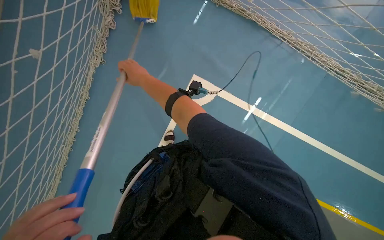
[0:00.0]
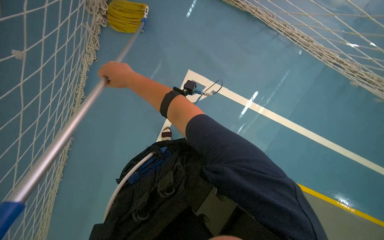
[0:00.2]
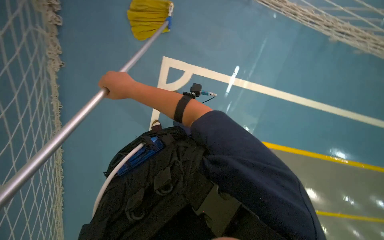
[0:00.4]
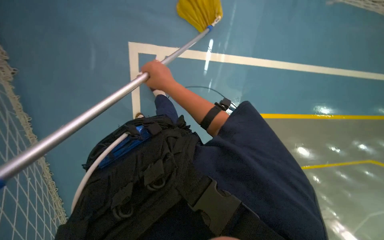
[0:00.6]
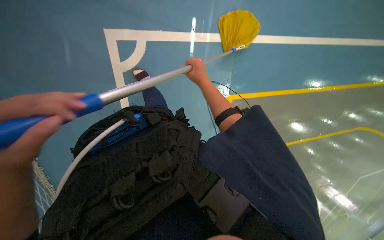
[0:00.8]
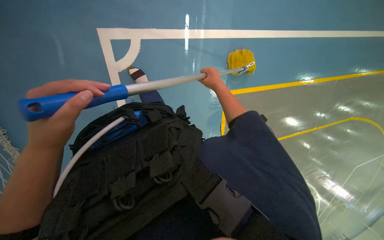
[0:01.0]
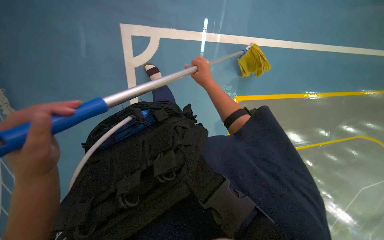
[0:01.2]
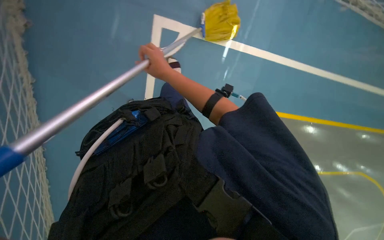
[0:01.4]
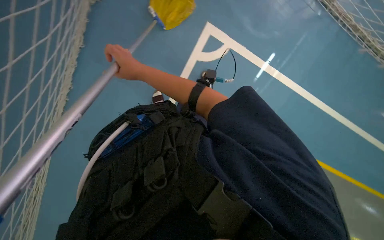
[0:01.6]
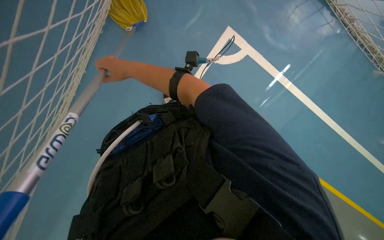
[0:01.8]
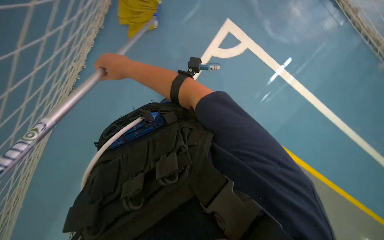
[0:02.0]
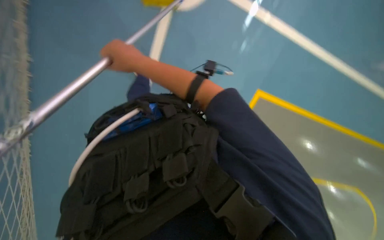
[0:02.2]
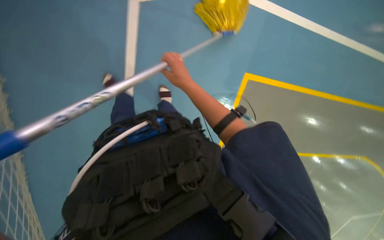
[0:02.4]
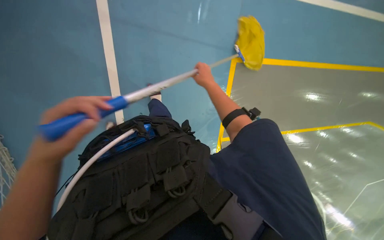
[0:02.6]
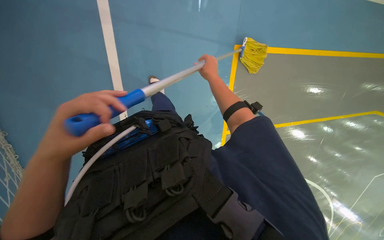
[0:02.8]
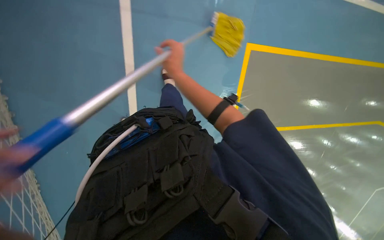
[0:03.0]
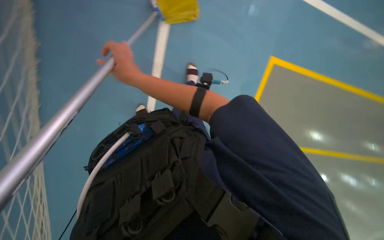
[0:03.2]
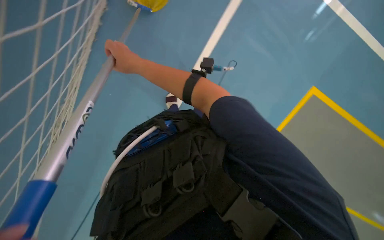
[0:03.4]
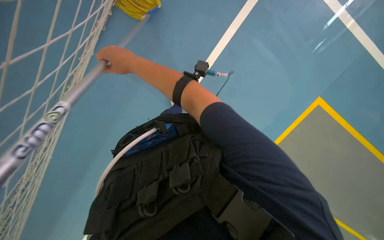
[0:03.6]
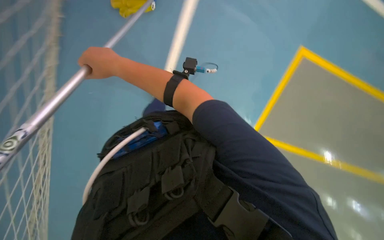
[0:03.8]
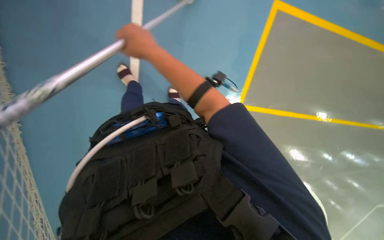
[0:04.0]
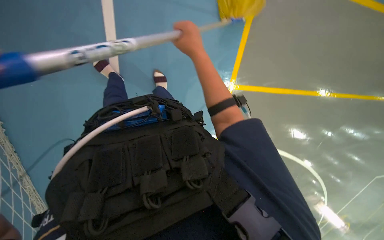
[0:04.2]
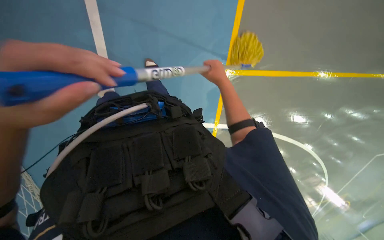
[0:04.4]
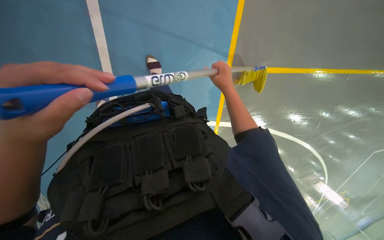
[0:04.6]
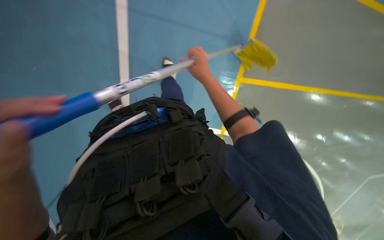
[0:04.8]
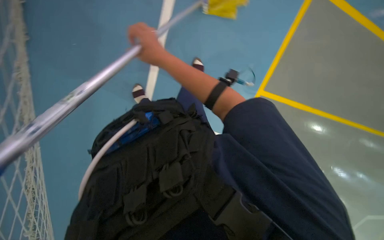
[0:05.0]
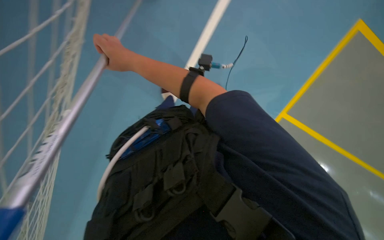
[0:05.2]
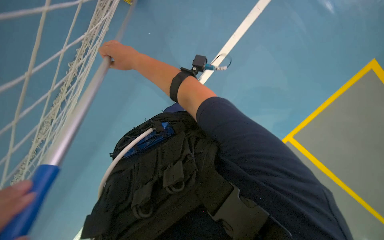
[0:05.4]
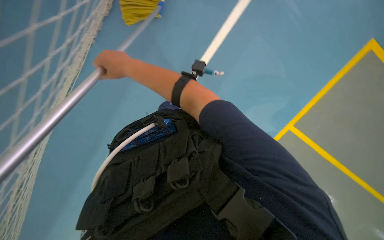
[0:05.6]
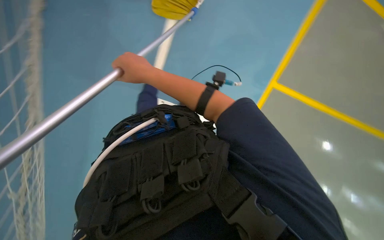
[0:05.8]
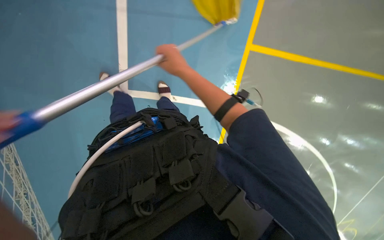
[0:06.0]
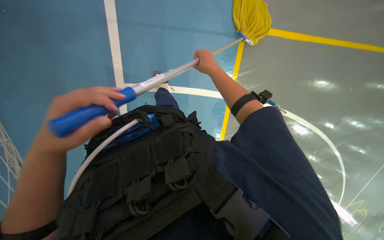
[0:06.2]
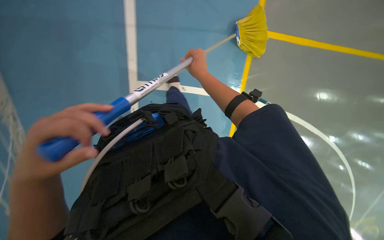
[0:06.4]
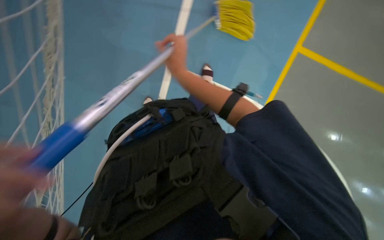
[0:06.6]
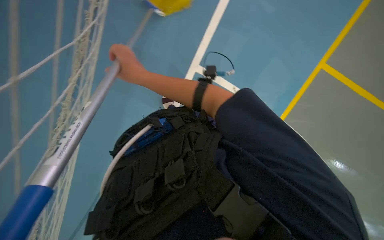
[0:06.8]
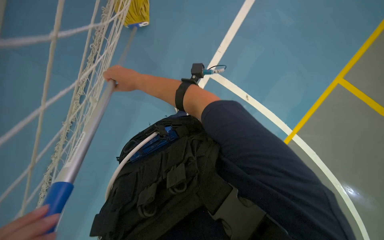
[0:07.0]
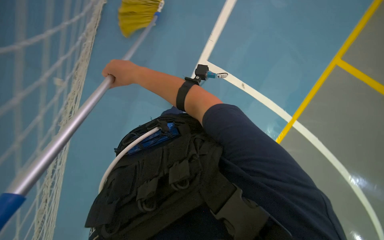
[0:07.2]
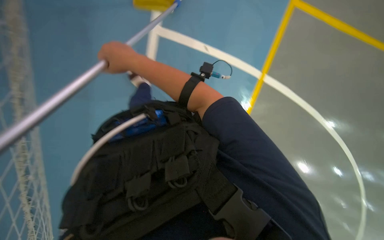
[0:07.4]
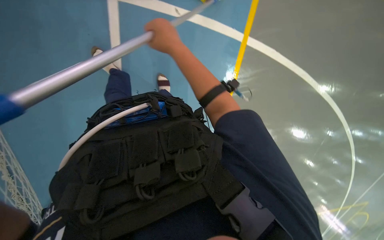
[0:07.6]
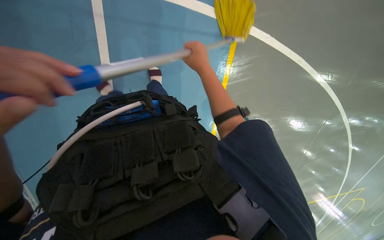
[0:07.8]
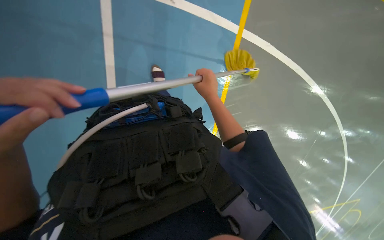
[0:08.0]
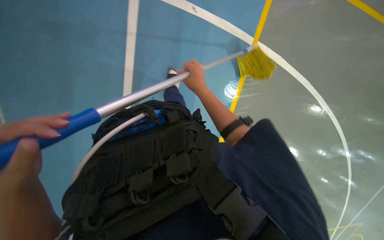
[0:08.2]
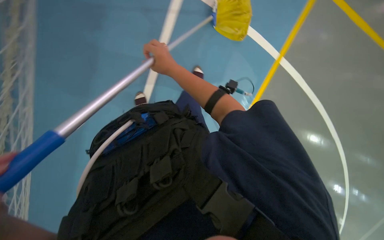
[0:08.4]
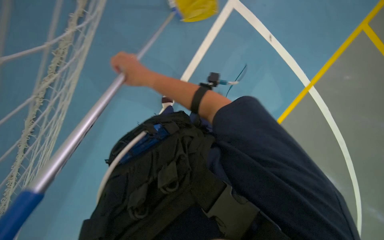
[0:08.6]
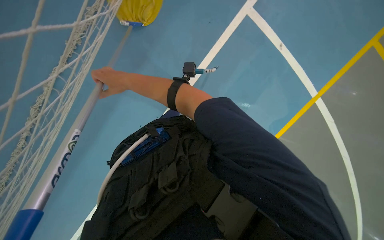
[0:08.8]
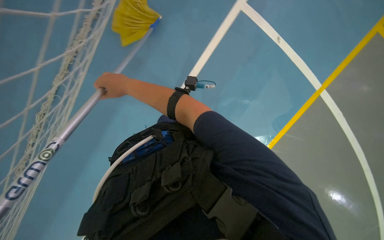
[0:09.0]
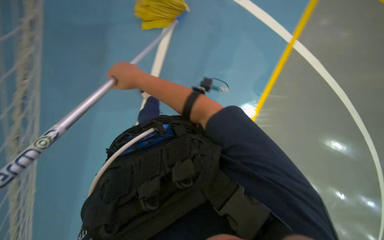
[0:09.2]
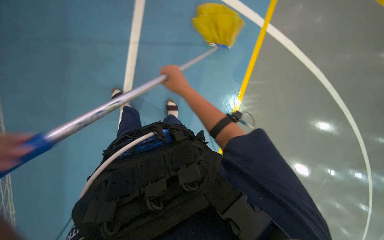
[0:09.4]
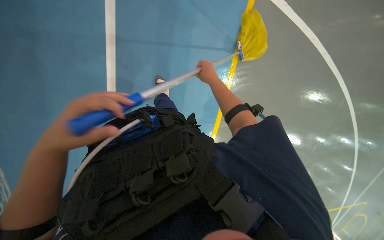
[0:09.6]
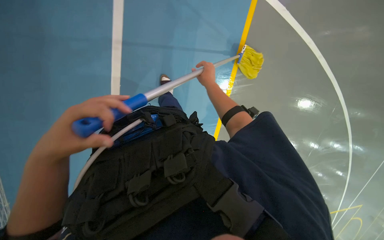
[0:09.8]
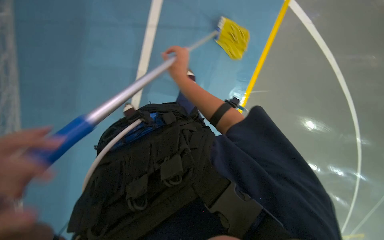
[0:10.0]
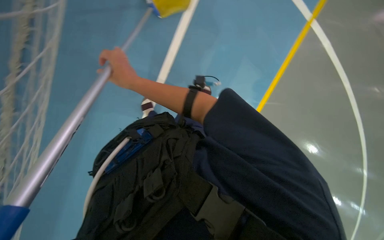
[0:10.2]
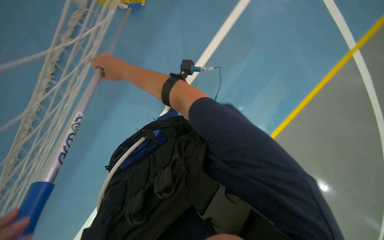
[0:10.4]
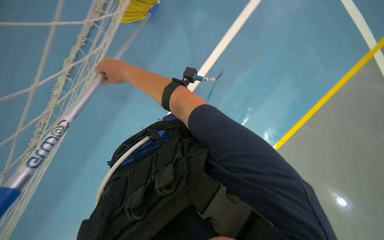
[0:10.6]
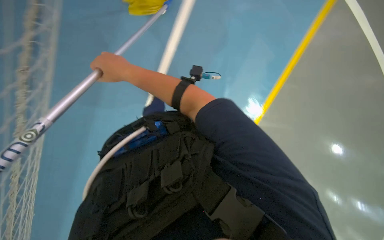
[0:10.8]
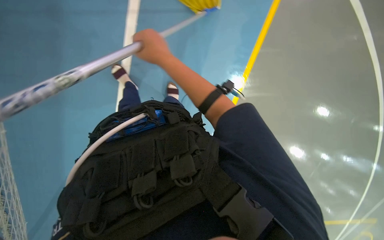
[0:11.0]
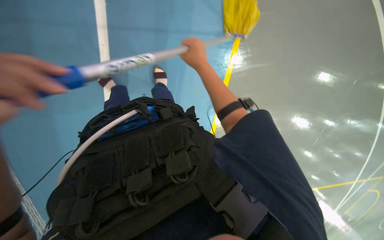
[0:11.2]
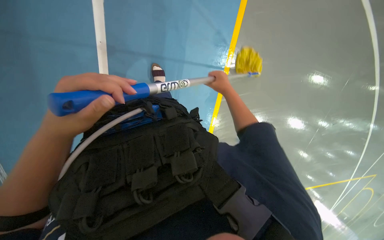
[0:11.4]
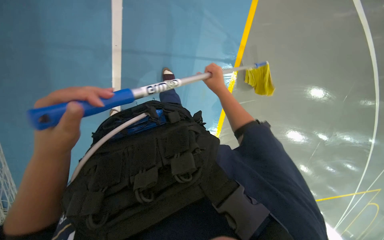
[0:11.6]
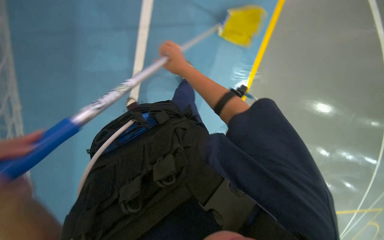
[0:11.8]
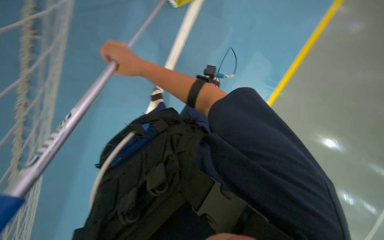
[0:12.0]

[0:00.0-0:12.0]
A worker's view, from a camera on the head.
Job: mopping floor.
The whole recording: Mopping floor. The worker mops the floor with a yellow mop, periodically rinsing and wringing it in a bucket.
0:00.0 to 0:01.6: The view tilts some 20 degrees downward.
0:01.6 to 0:03.0: The right hand travels to the right and back again, some 15 cm each way.
0:04.4 to 0:06.0: The wearer looks approximately 15 degrees further upward. The right hand travels to the left and nearer to the camera by some 20 cm.
0:06.0 to 0:07.6: The right hand moves left and right over about 25 cm, changing direction 2 times.
0:07.6 to 0:09.0: The right hand is displaced to the left by roughly 10 cm.
0:09.0 to 0:10.4: The right hand moves roughly 25 cm to the right and comes back.
0:10.4 to 0:12.0: The right hand moves some 25 cm to the right and comes back.

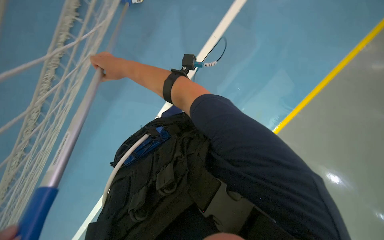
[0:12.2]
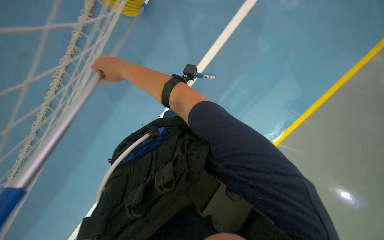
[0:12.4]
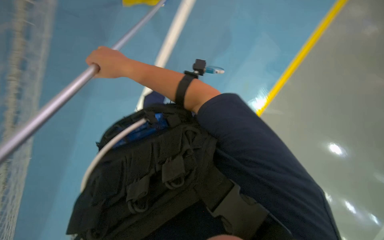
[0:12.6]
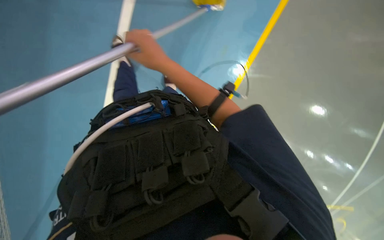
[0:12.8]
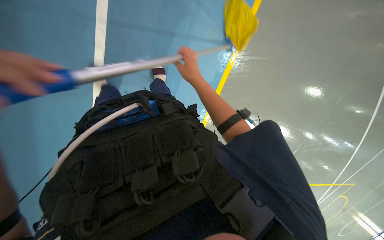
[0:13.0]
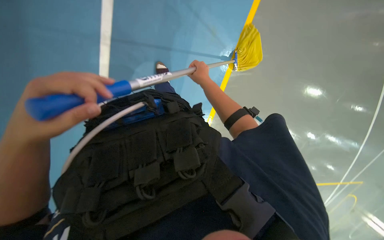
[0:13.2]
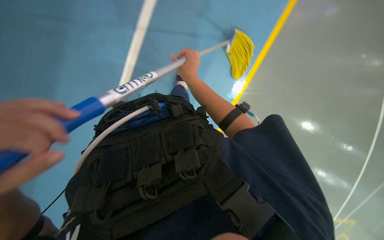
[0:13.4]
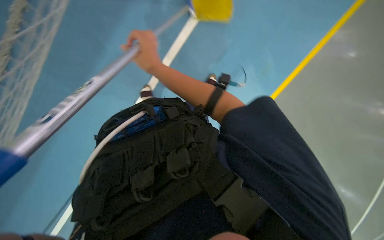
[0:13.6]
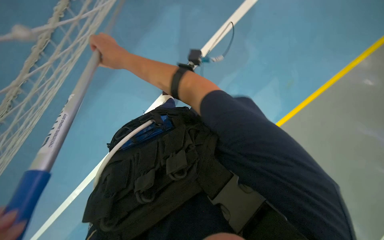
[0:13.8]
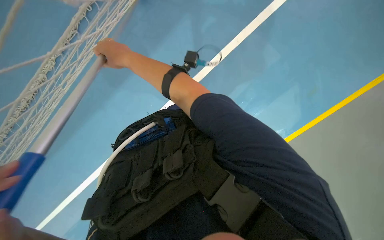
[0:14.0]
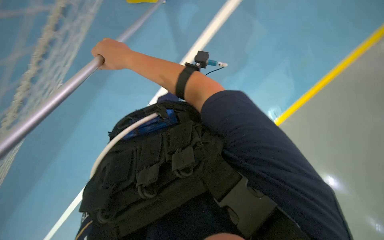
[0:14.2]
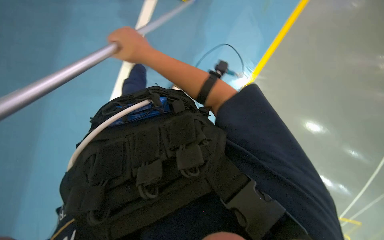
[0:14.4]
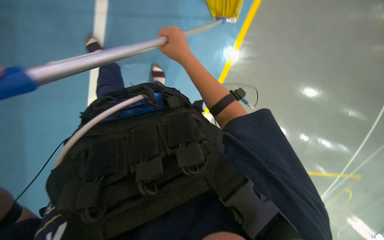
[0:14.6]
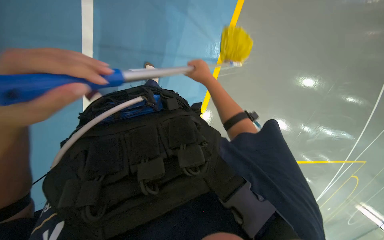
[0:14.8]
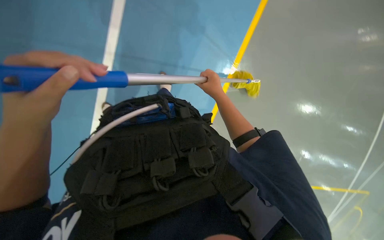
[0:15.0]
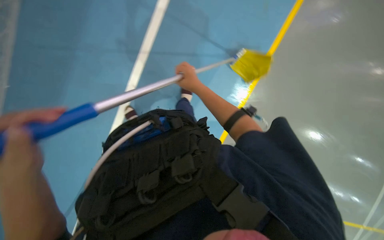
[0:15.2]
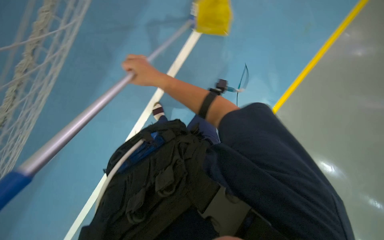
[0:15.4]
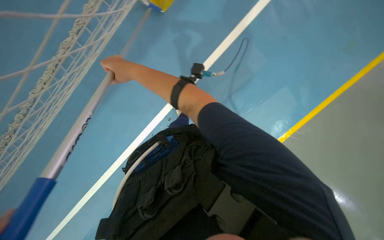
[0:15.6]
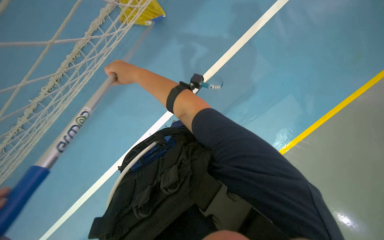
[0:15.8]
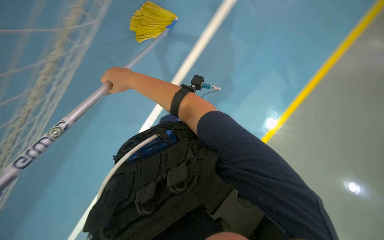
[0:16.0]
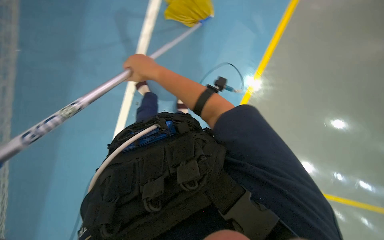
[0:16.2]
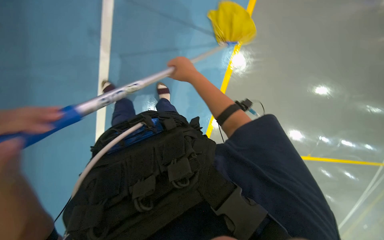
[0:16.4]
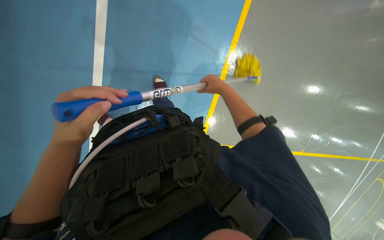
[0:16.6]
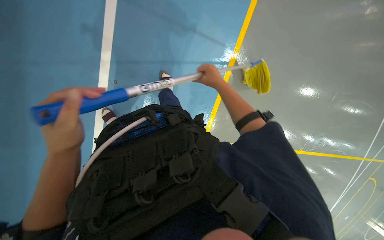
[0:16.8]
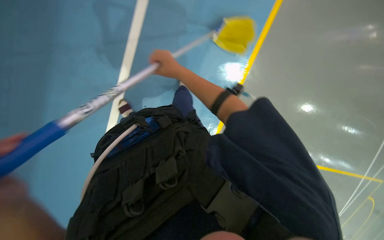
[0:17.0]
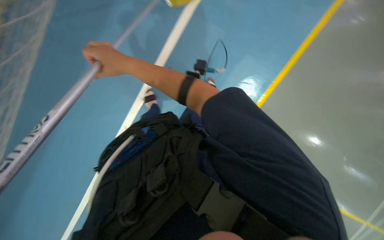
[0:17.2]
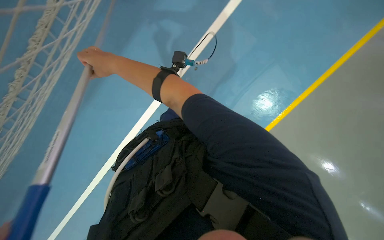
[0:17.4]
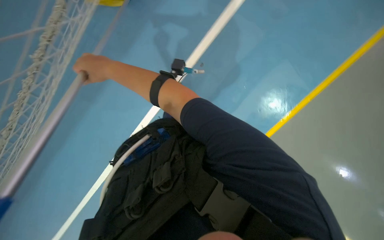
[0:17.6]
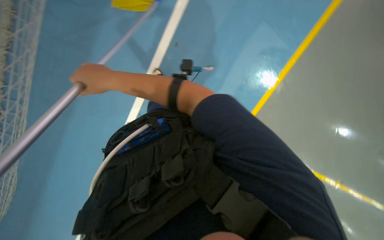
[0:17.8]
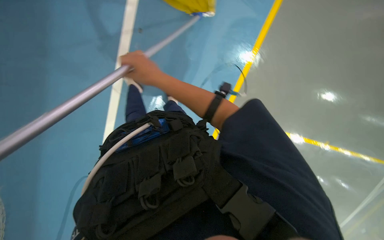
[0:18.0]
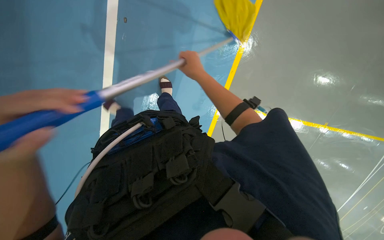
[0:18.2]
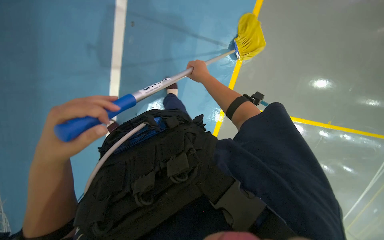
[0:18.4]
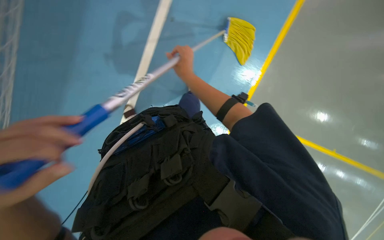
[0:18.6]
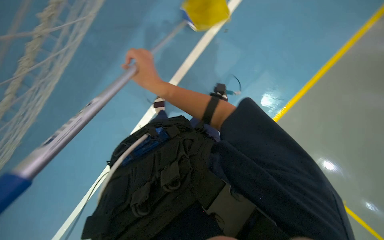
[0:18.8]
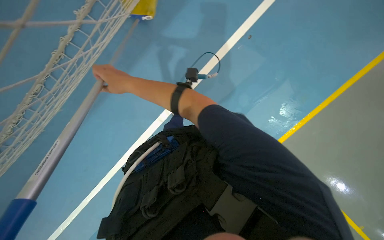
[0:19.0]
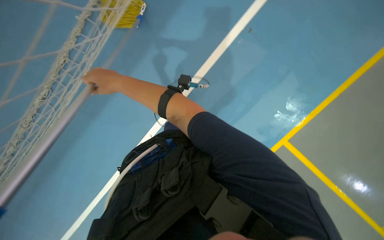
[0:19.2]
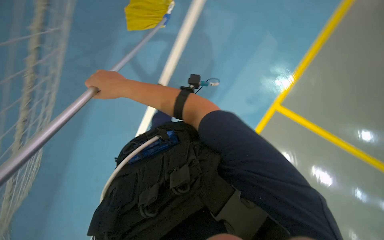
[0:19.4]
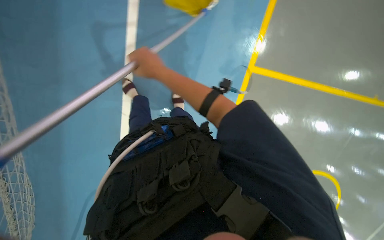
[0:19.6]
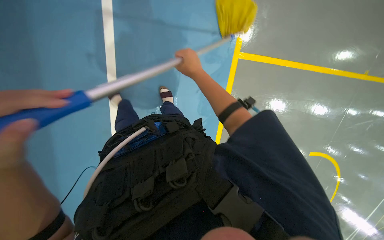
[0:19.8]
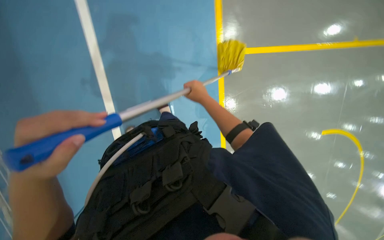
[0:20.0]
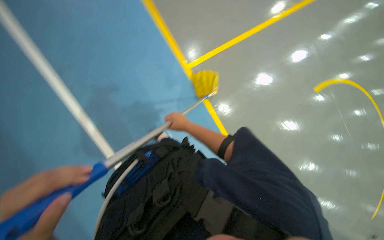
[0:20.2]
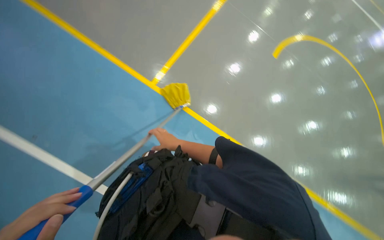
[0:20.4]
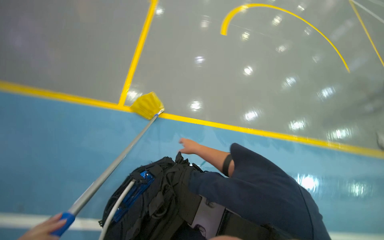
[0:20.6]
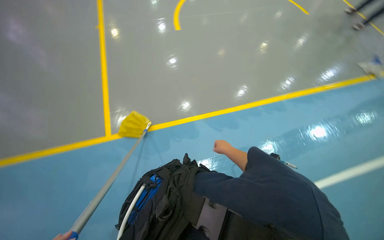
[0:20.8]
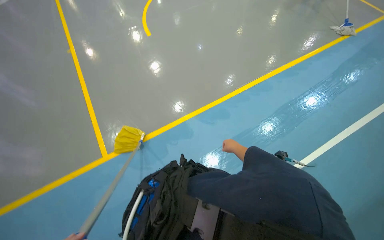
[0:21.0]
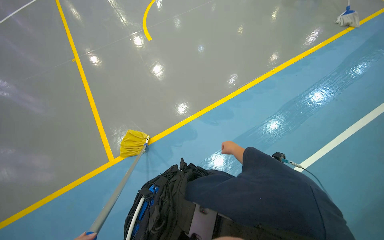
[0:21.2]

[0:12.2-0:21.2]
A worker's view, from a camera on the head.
Job: mopping floor.
The whole recording: Mopping floor. The worker mops the floor with a yellow mop, periodically rinsing and wringing it in a bucket.
0:13.8 to 0:15.2: The right hand is displaced to the right and down the picture by approximately 20 cm.
0:15.2 to 0:16.6: The right hand moves roughly 20 cm to the left and comes back.
0:16.6 to 0:18.2: The right hand moves about 35 cm to the left and comes back.
0:18.2 to 0:19.8: The right hand reaches about 30 cm to the left, then returns.
0:19.8 to 0:21.2: The view tilts approximately 20 degrees upward. Everything in view rotates roughly 35 degrees counterclockwise.
